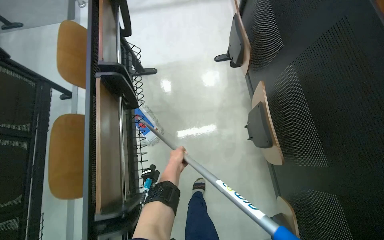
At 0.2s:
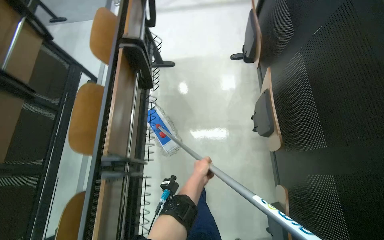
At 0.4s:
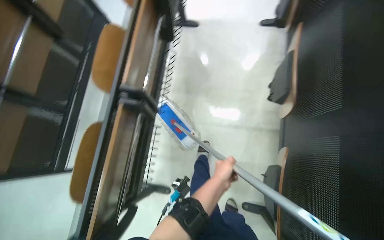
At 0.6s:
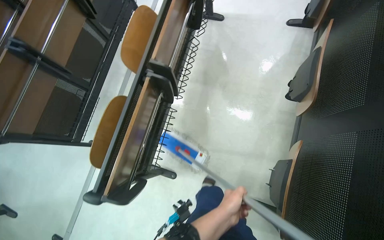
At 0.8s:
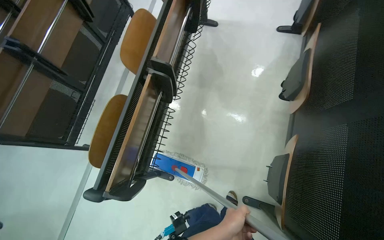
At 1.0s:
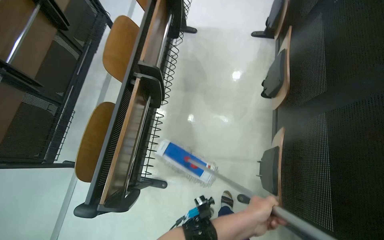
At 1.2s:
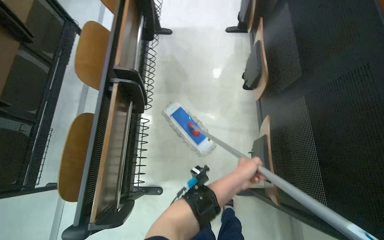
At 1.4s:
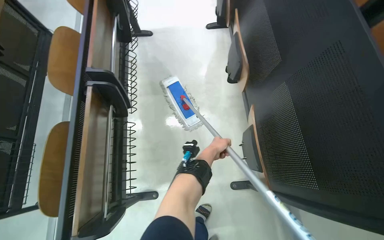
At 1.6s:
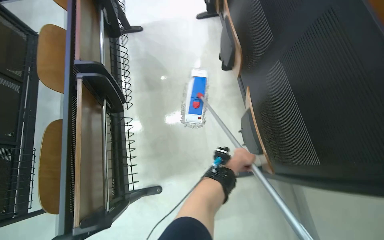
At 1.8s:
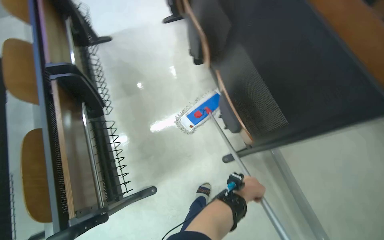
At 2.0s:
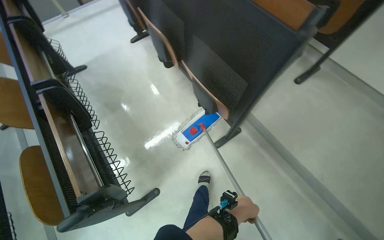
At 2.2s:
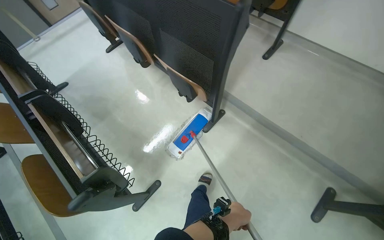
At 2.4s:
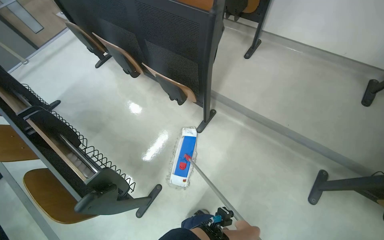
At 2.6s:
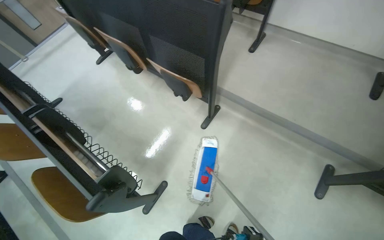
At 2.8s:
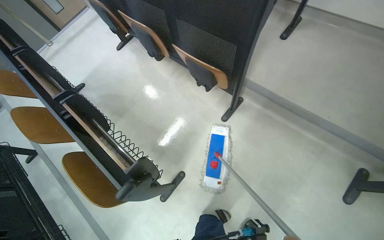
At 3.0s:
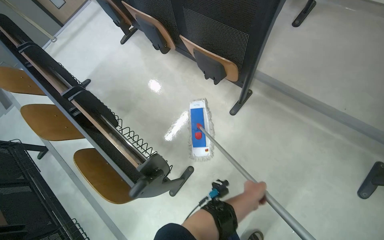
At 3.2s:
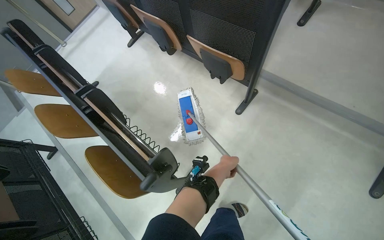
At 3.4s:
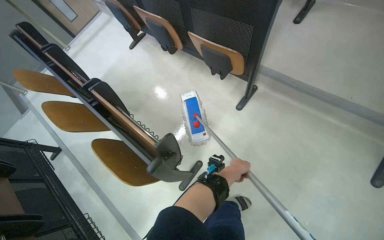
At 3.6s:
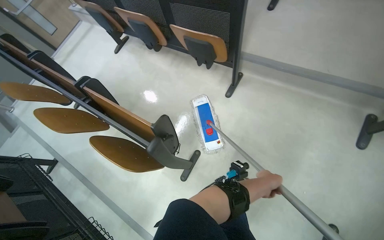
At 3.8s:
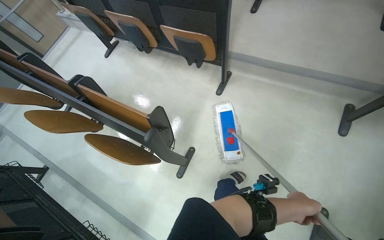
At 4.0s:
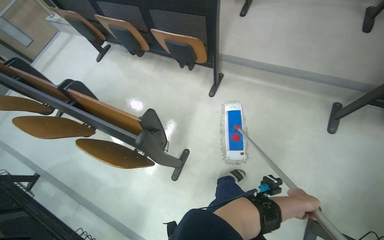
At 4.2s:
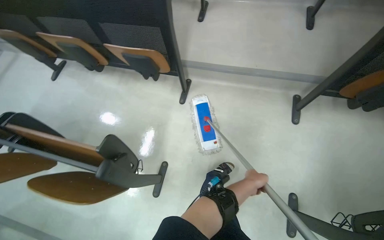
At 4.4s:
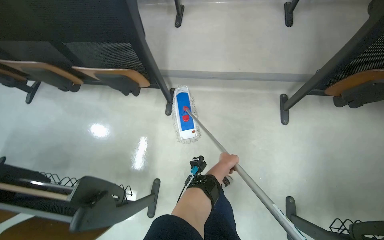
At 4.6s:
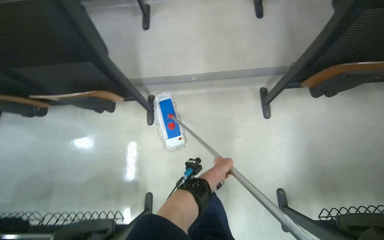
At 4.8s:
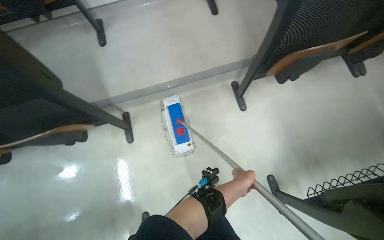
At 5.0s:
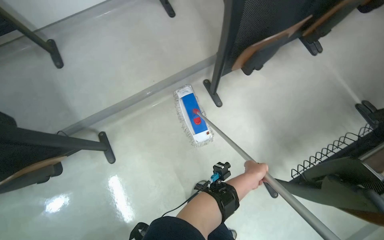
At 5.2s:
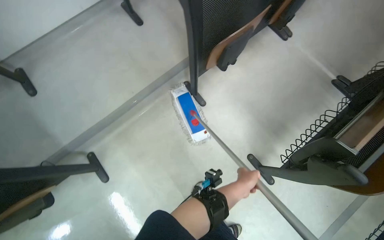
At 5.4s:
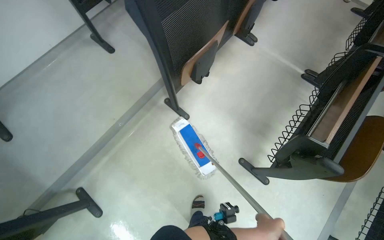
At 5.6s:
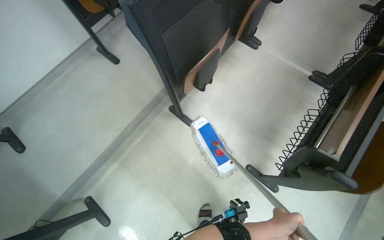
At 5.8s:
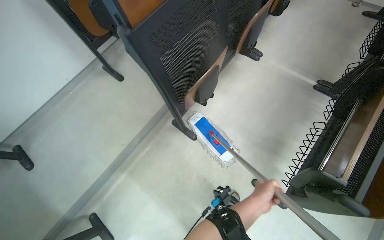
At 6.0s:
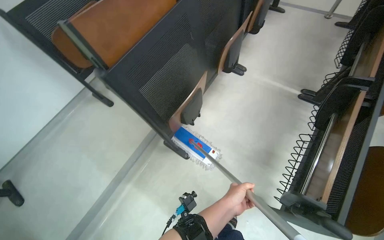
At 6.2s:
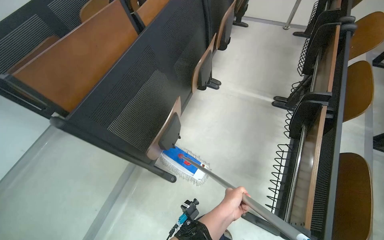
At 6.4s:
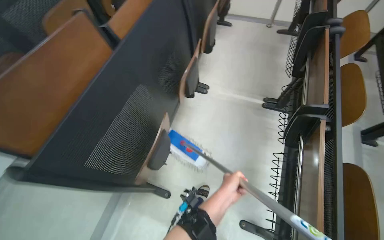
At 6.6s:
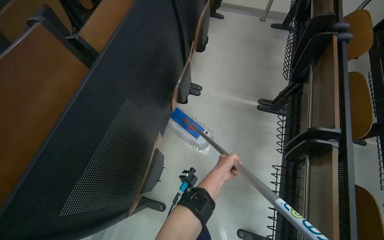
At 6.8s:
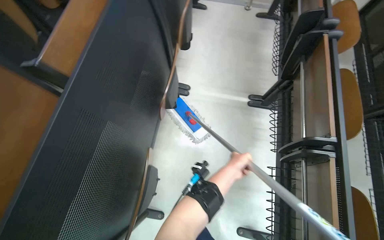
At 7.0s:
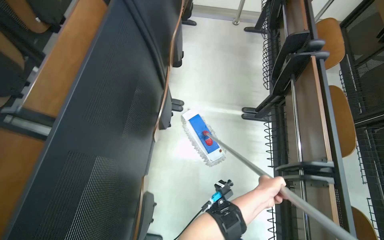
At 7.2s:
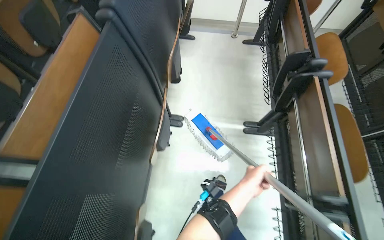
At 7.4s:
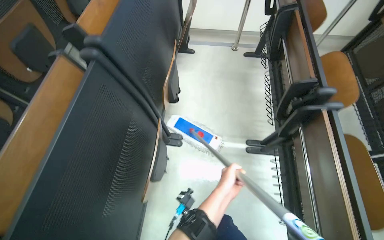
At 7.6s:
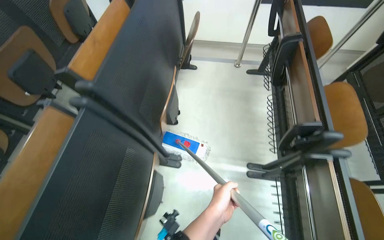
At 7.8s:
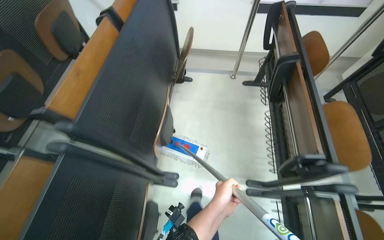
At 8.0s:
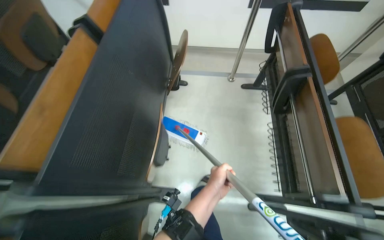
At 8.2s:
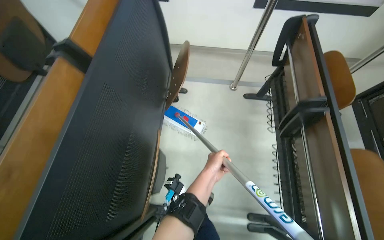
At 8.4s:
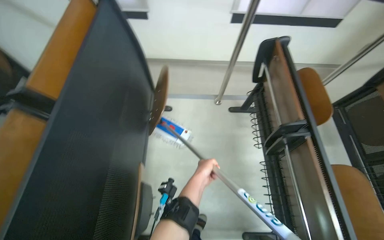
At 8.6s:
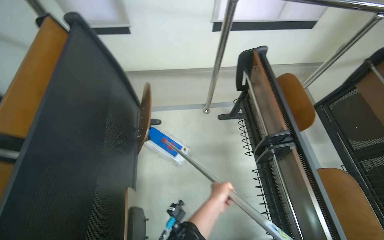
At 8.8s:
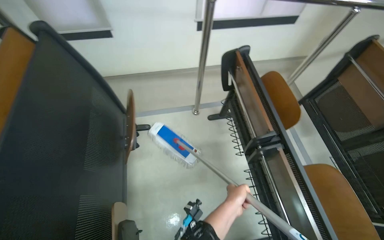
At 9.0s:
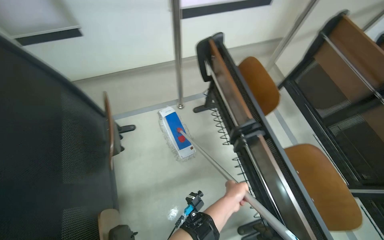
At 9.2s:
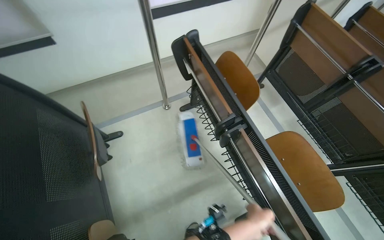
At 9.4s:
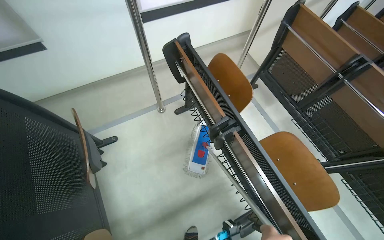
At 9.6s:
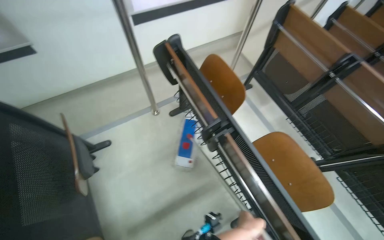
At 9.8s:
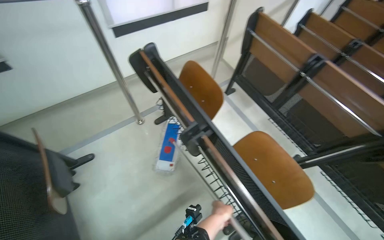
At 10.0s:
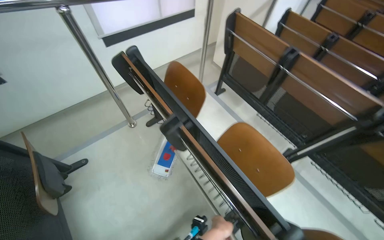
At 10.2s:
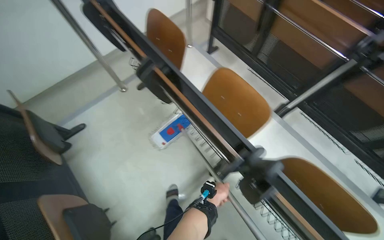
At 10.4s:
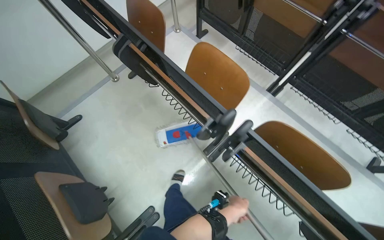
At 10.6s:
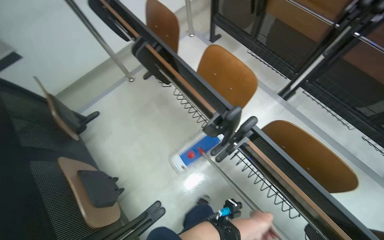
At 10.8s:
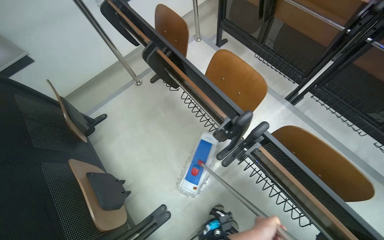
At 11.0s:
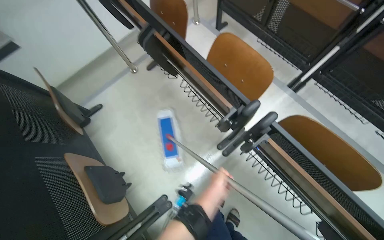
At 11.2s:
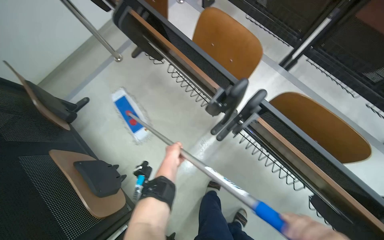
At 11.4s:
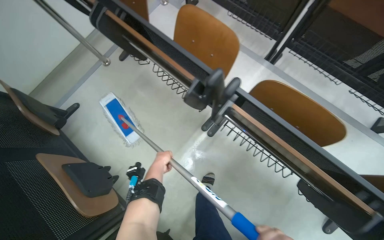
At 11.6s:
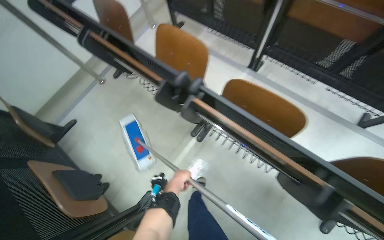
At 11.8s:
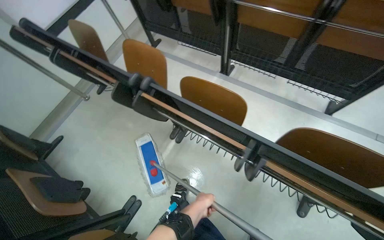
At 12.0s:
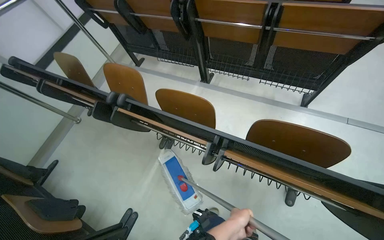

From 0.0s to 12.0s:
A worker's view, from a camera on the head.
Job: mopping floor.
The whole recording: Mopping lecture hall floor. The worker mops the floor in the lecture hall, moving the mop between rows of seats.
From 0.0s to 1.6s: The wearer moves about 50 cm.
From 1.6s to 3.0s: Everything in view rotates about 40 degrees counterclockwise.
From 3.0s to 4.4s: The wearer looks roughly 30 degrees further to the right.
From 4.4s to 6.0s: The wearer moves some 60 cm. The head rotates about 65 degrees to the right.
From 6.0s to 7.6s: The head travels approximately 1 m. The head turns to the right by roughly 25 degrees.
From 7.6s to 9.0s: The camera is carried about 70 cm. The head turns to the right by roughly 25 degrees.
From 9.0s to 10.4s: The head travels about 50 cm. The scene turns approximately 25 degrees counterclockwise in the picture.
From 10.4s to 12.0s: The head travels some 70 cm.

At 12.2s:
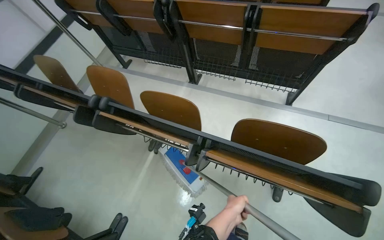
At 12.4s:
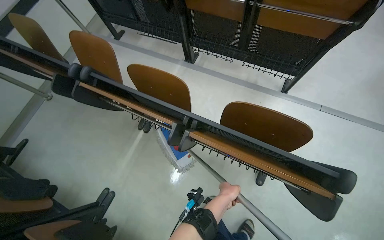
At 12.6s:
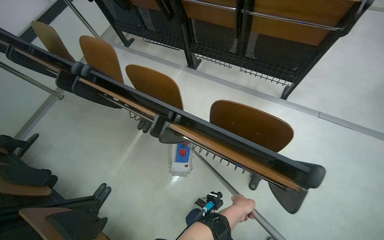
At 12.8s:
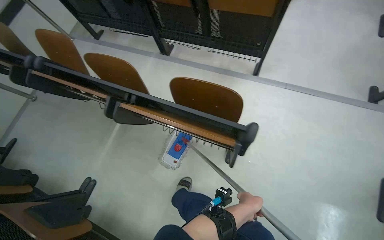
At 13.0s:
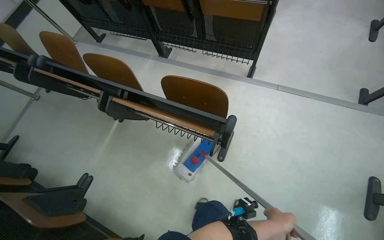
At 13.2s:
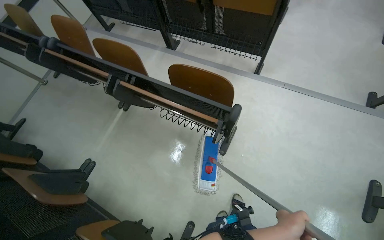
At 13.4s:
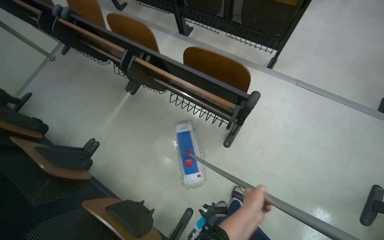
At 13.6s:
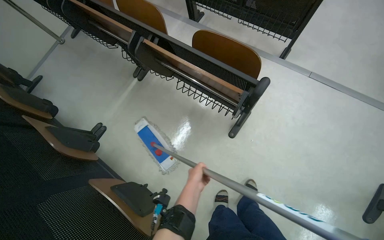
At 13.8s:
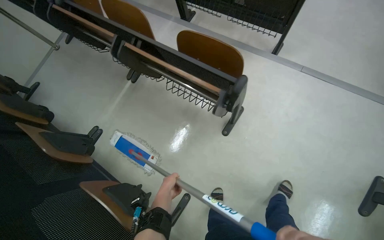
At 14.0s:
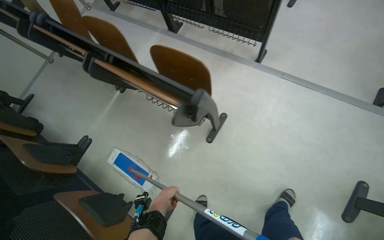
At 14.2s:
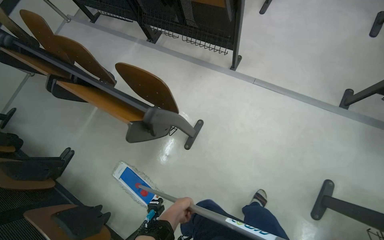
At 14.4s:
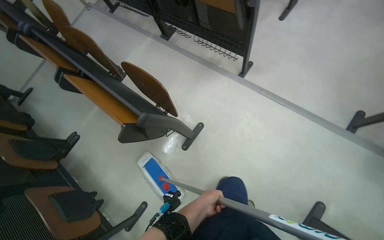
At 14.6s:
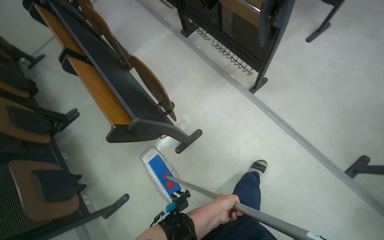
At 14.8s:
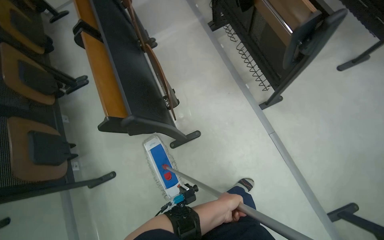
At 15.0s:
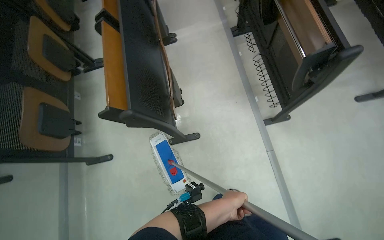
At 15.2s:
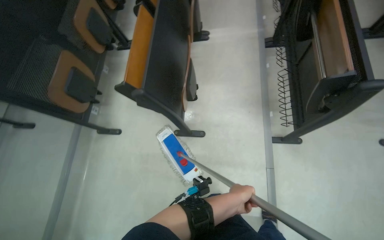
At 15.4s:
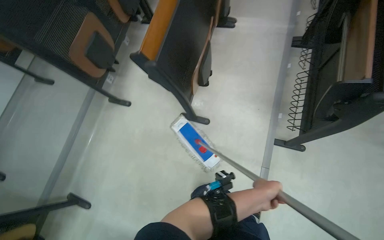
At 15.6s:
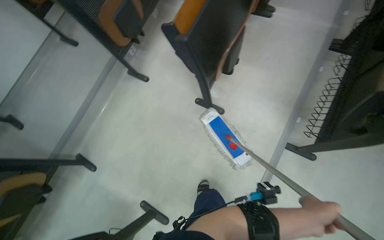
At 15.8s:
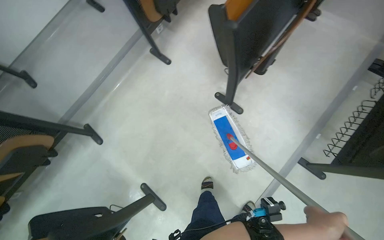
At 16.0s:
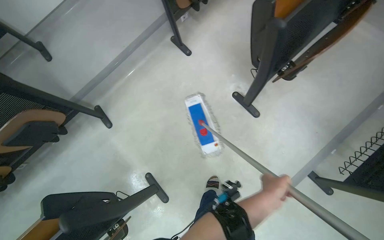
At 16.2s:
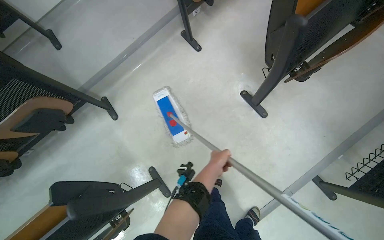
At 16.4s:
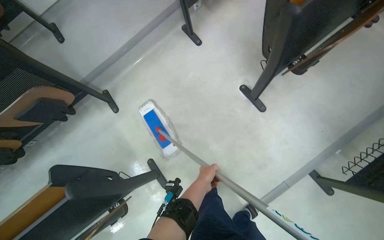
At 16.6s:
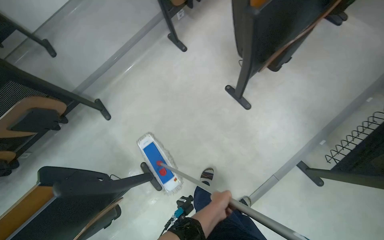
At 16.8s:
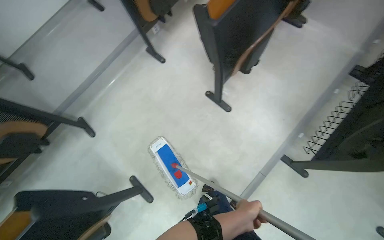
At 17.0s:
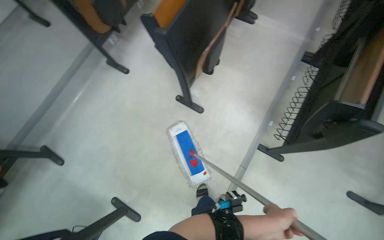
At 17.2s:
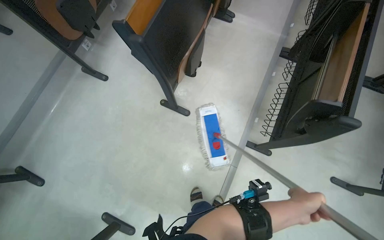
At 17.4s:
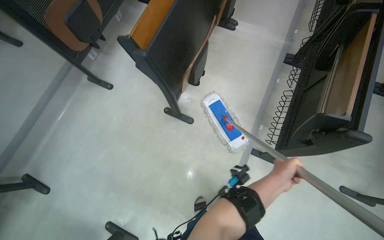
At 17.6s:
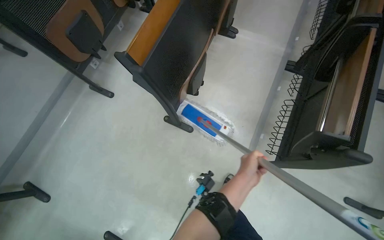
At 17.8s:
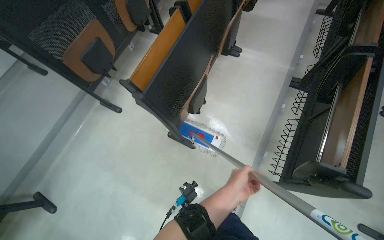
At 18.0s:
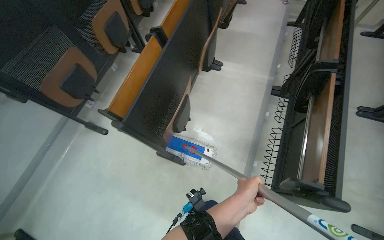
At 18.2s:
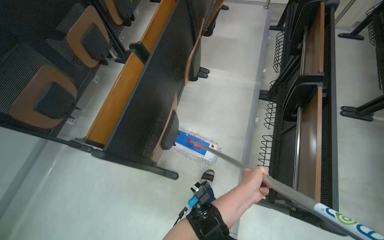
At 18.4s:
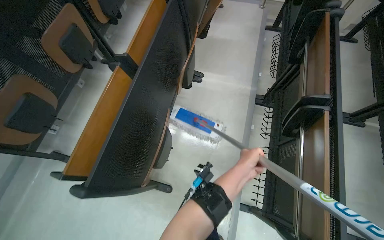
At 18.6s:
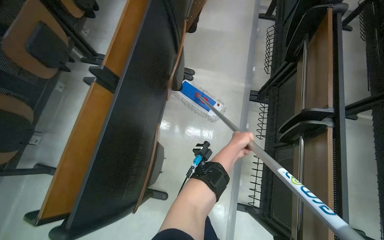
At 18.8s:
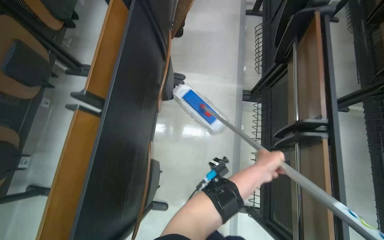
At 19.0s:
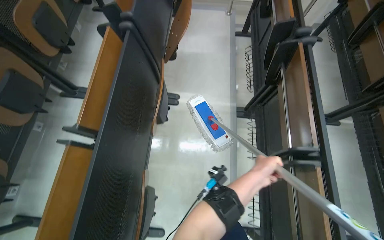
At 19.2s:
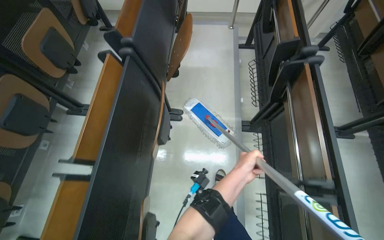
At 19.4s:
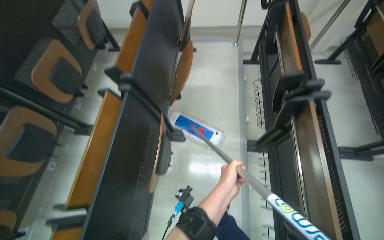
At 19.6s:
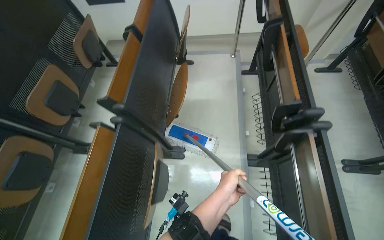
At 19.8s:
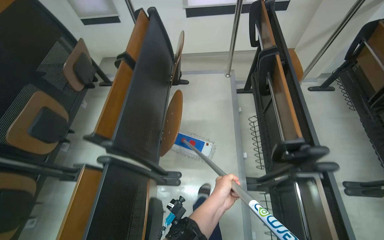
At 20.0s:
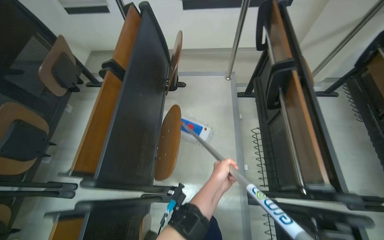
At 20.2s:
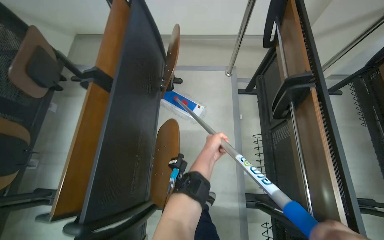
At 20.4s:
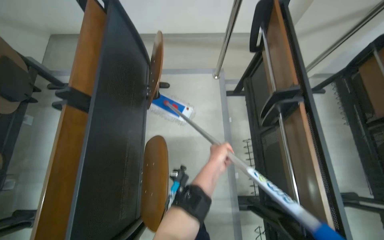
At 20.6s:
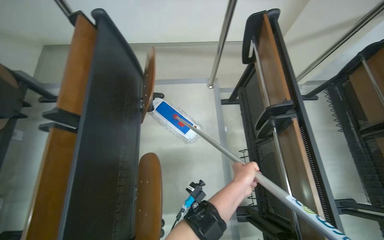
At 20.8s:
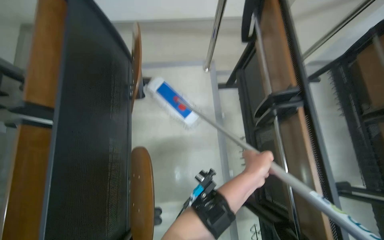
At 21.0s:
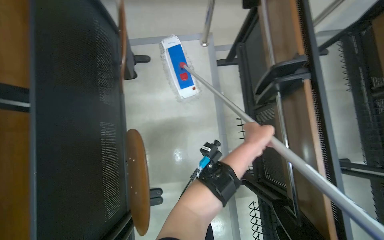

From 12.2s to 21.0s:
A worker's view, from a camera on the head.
Job: mopping floor.
The whole recording: Mopping lecture hall floor. The worker mops the floor in the lecture hall, moving the mop between rows of seats.
From 12.2s to 13.6s: The wearer moves some 50 cm. The view tilts some 10 degrees downward.
From 13.6s to 15.2s: The camera travels approximately 80 cm. The head turns to the left by roughly 60 degrees.
From 15.2s to 16.6s: The view tilts about 15 degrees downward. Everything in view rotates about 45 degrees clockwise.
From 16.6s to 18.0s: The camera is carried roughly 40 cm. The head rotates about 30 degrees to the right. The view tilts approximately 10 degrees upward.
From 18.0s to 19.6s: The camera travels about 90 cm.
From 19.6s to 21.0s: The wearer moves approximately 70 cm. The camera pitches downward, by approximately 15 degrees.
